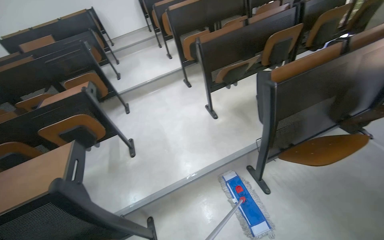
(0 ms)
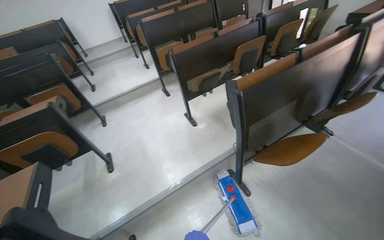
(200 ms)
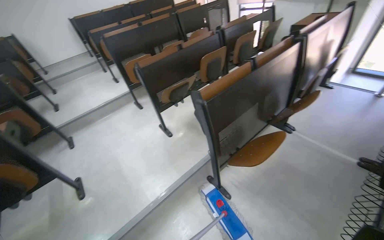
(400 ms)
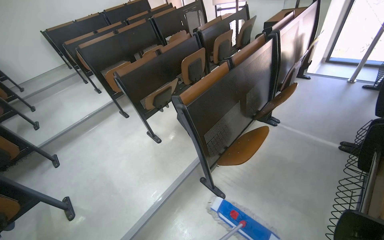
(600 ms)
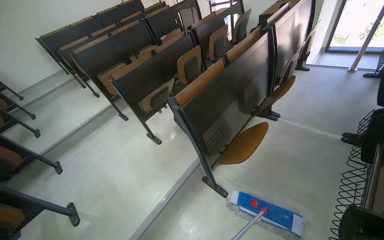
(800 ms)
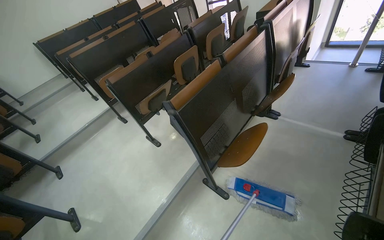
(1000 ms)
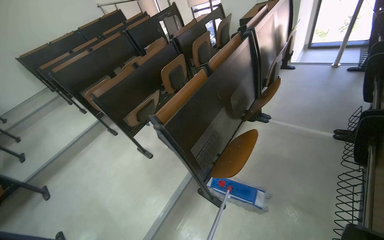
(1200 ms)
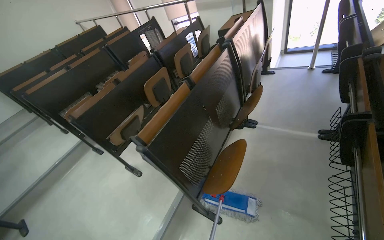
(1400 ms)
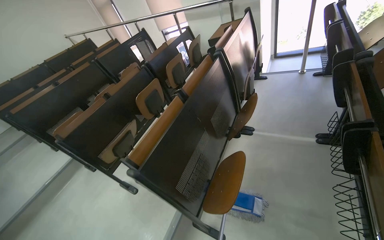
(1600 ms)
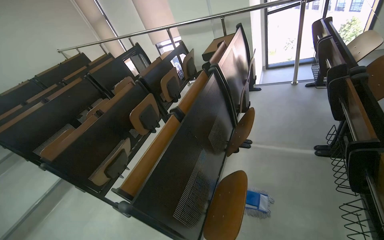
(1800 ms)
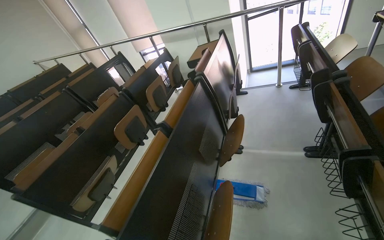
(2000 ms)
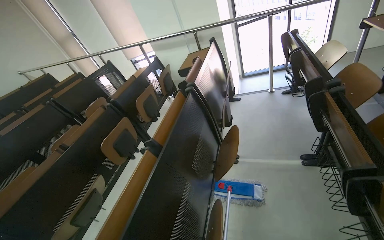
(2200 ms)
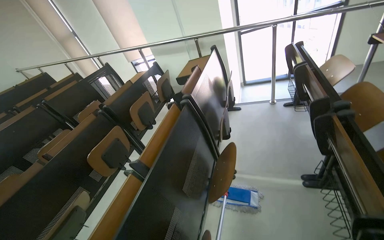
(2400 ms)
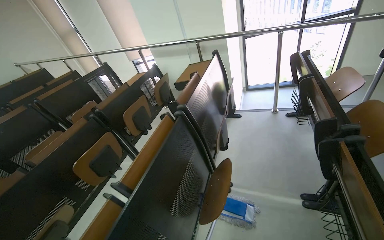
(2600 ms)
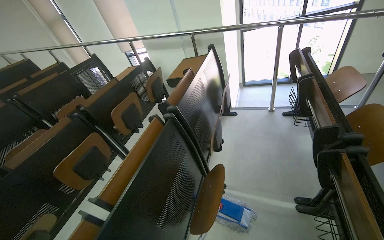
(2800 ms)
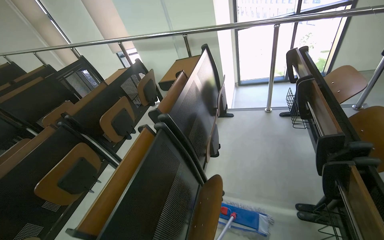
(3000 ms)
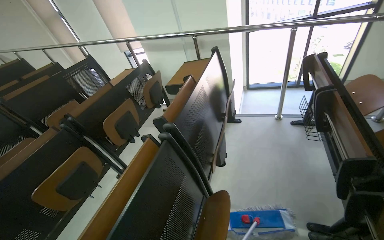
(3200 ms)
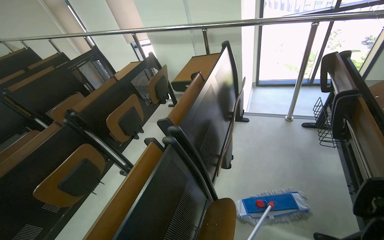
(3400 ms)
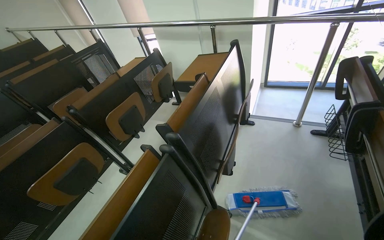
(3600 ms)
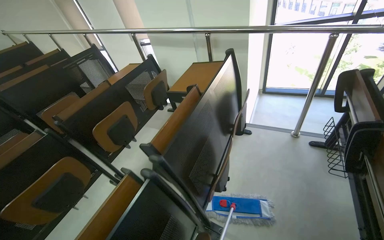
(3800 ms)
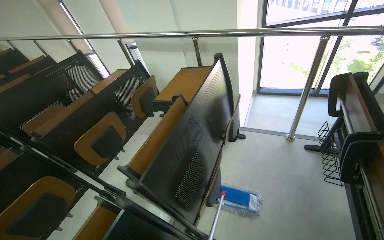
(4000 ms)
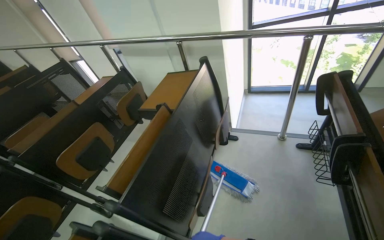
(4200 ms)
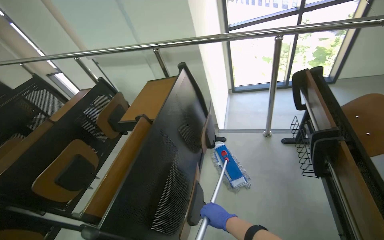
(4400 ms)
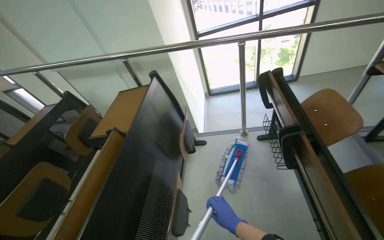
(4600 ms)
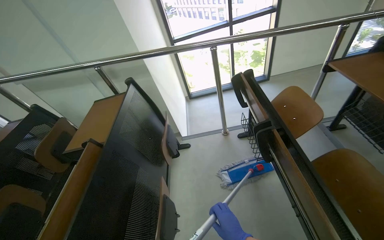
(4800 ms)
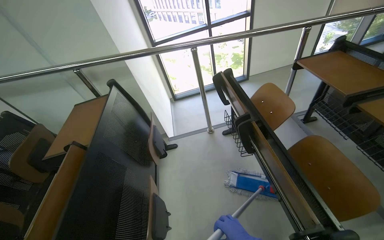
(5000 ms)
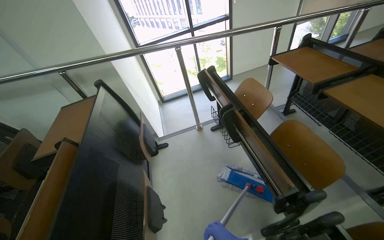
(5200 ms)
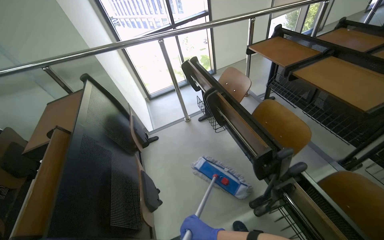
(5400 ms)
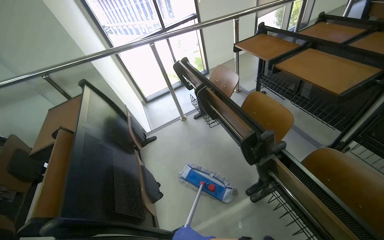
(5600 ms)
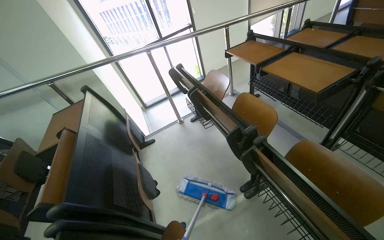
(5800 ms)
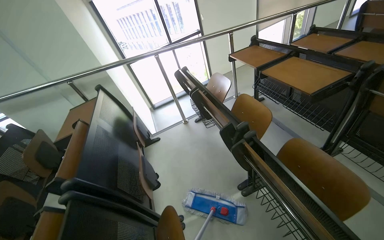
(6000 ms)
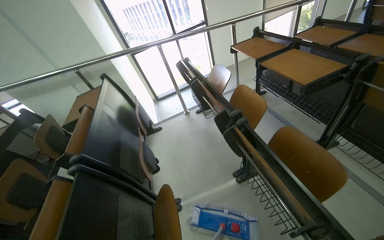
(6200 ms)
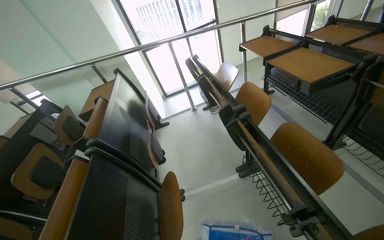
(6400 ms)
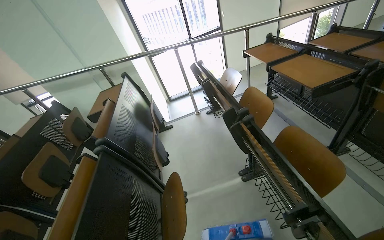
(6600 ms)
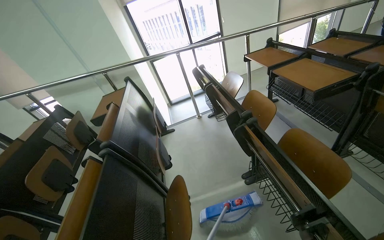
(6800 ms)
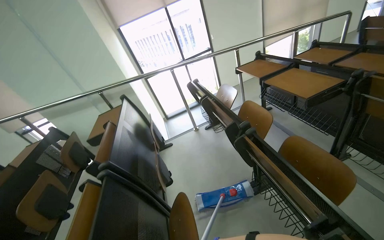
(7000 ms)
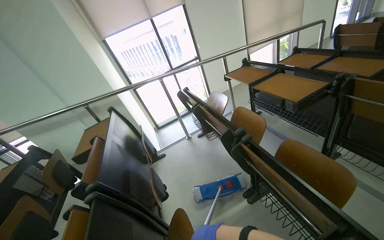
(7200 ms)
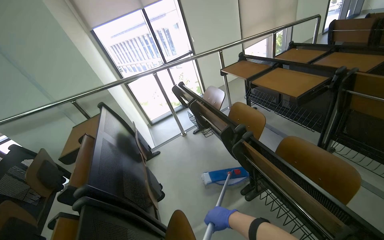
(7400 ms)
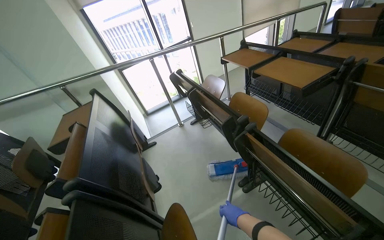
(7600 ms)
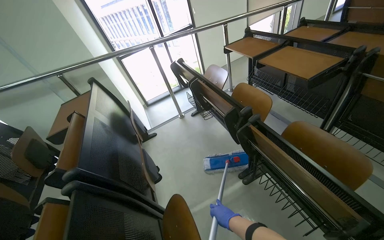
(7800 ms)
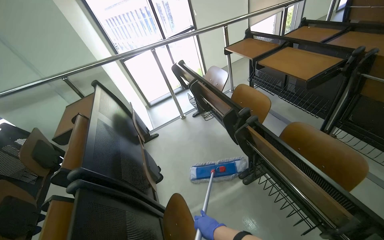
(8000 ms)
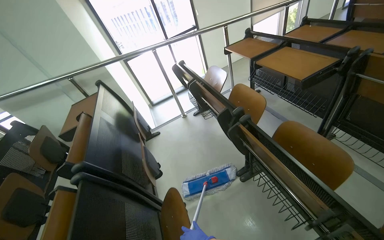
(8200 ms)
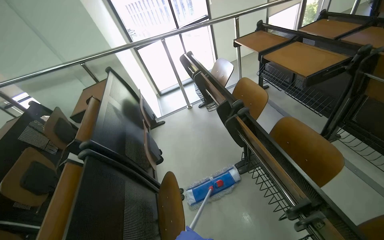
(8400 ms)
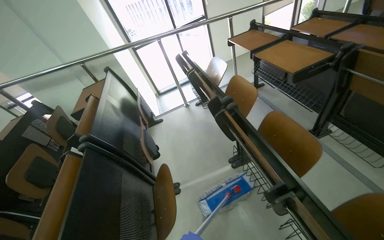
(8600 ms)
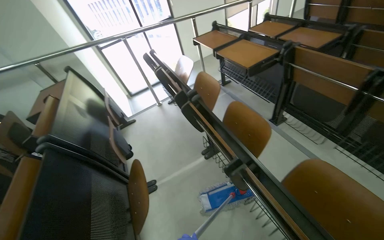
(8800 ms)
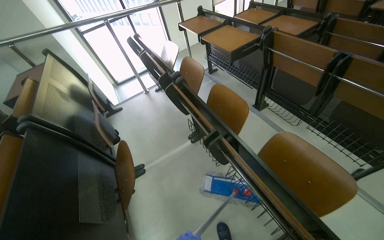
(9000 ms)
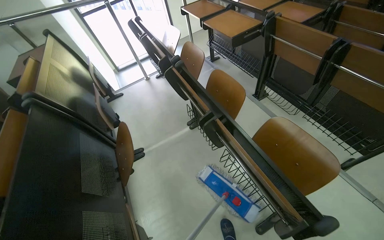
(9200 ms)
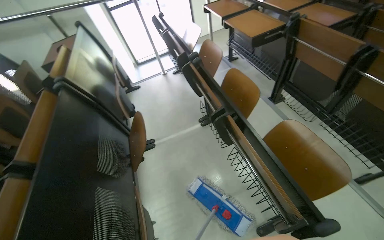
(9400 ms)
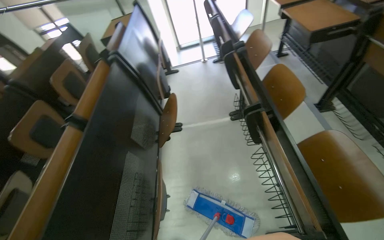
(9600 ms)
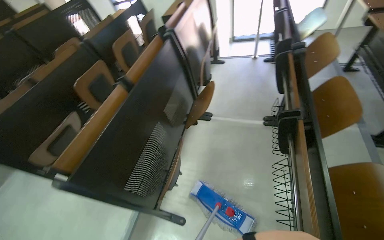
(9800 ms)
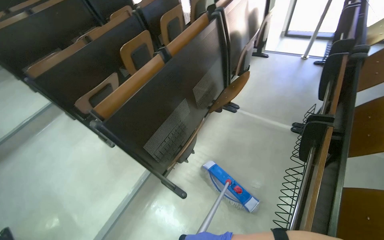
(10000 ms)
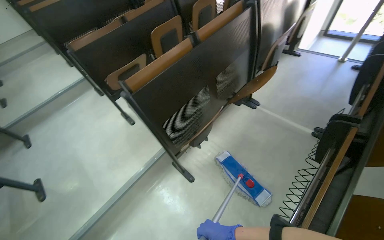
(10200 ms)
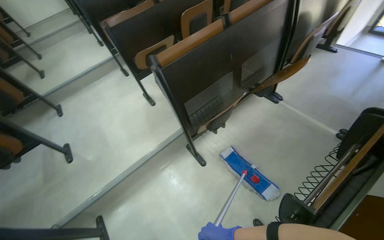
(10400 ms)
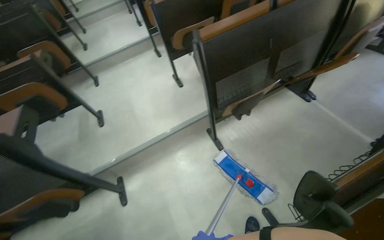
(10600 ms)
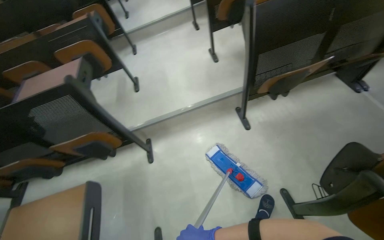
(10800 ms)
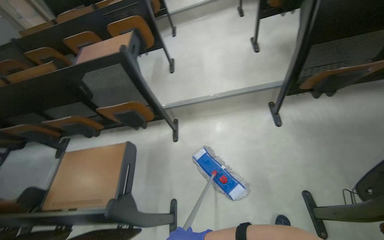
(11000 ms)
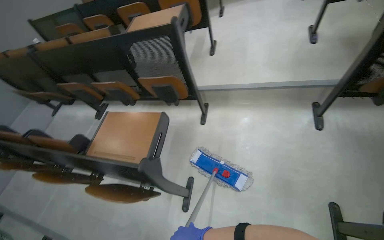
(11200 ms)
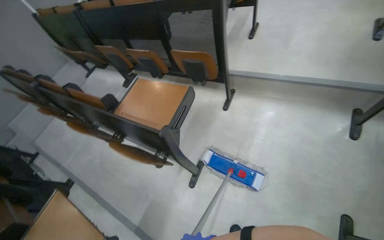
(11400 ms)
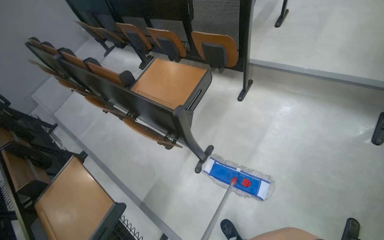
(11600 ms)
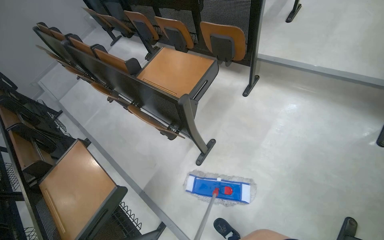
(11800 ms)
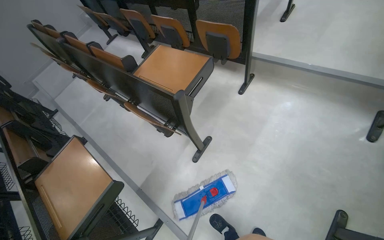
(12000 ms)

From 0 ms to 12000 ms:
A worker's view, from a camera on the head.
Job: mopping floor.
The whole recording: Mopping classroom floor. The worker mops the floor in the classroom with a mop.
From 0 ms to 1600 ms: The head travels about 50 cm. The head turns to the right by approximately 40 degrees. The view tilts about 10 degrees upward.
From 1600 ms to 3000 ms: The camera travels approximately 70 cm.
From 3000 ms to 4400 ms: The head travels about 60 cm.
From 4400 ms to 6000 ms: The head travels roughly 60 cm. The head rotates roughly 35 degrees to the right.
From 7600 ms to 9000 ms: The camera travels some 40 cm.
From 9000 ms to 10400 ms: The camera travels approximately 40 cm. The wearer's head swings about 80 degrees to the left. The wearer looks about 20 degrees further downward.
From 10400 ms to 12000 ms: The camera is carried approximately 60 cm. The head rotates some 70 degrees to the left. The view tips downward by some 25 degrees.

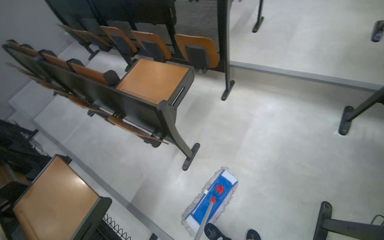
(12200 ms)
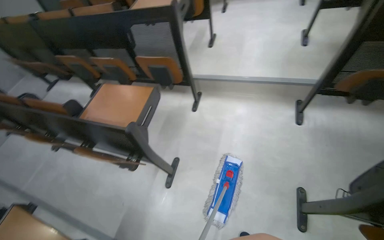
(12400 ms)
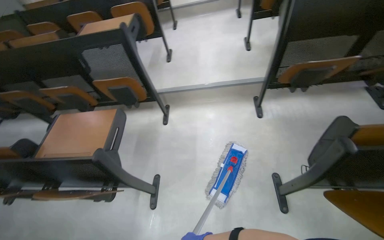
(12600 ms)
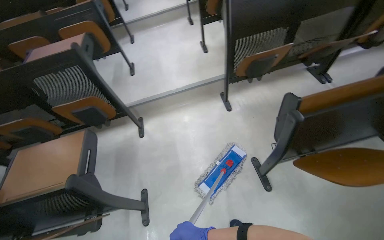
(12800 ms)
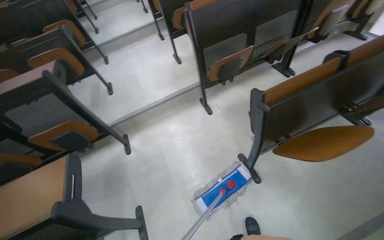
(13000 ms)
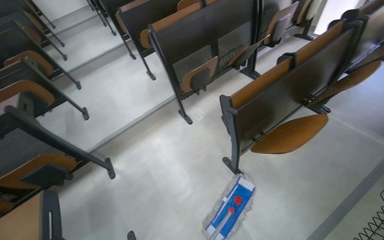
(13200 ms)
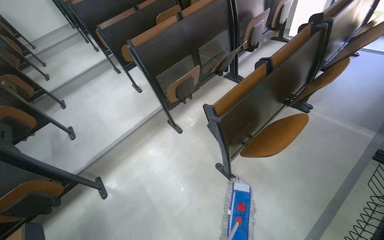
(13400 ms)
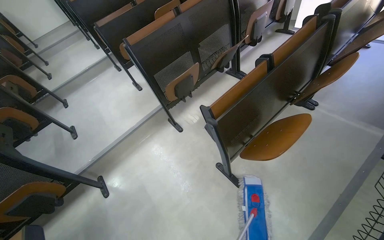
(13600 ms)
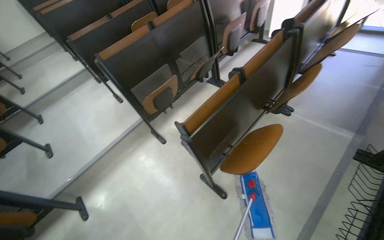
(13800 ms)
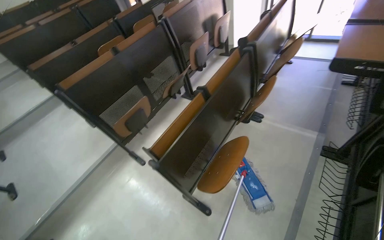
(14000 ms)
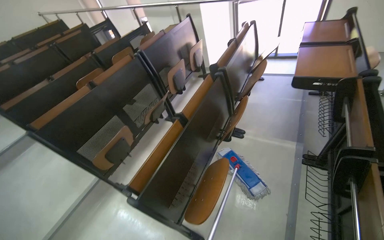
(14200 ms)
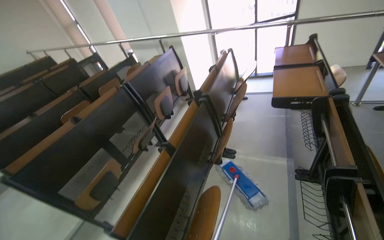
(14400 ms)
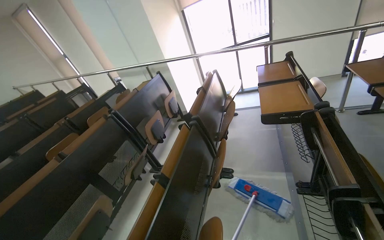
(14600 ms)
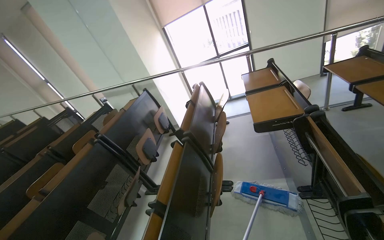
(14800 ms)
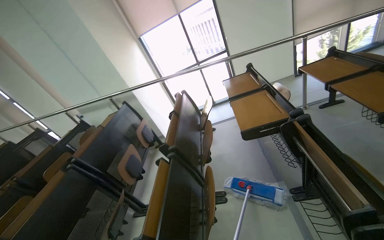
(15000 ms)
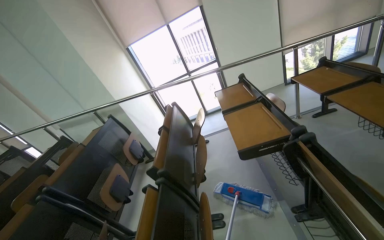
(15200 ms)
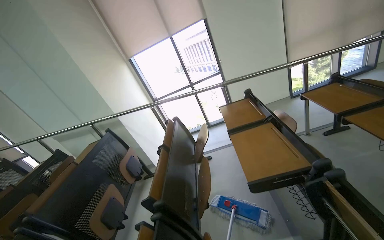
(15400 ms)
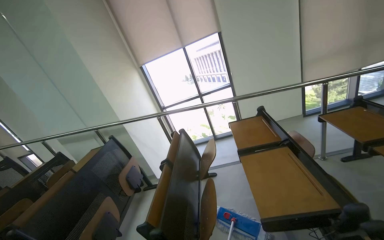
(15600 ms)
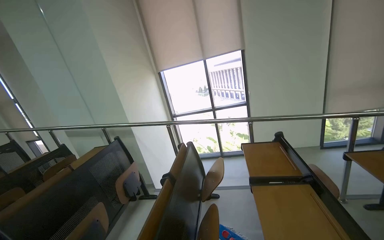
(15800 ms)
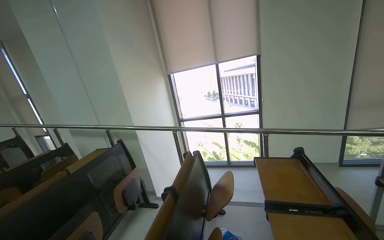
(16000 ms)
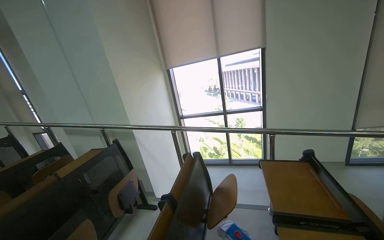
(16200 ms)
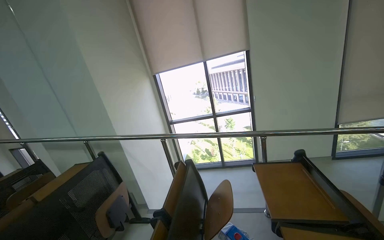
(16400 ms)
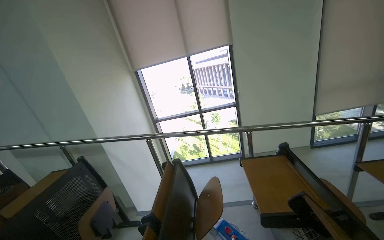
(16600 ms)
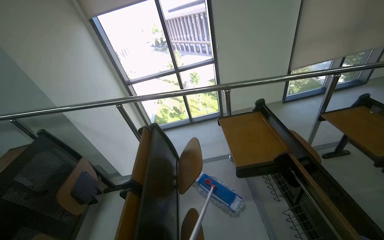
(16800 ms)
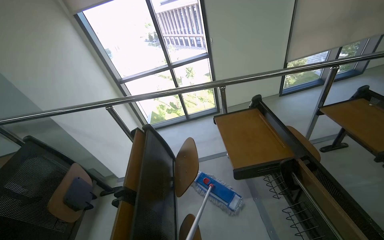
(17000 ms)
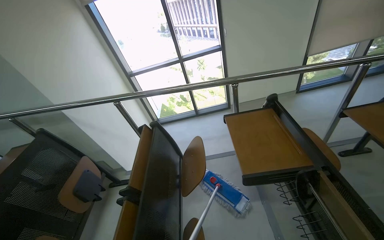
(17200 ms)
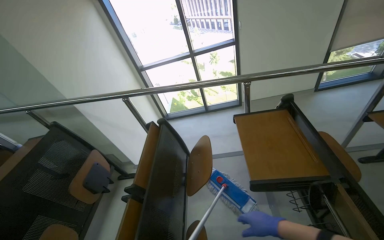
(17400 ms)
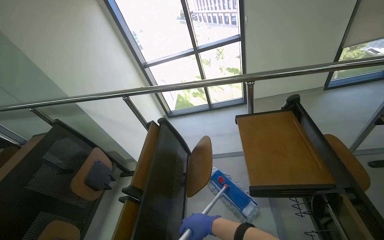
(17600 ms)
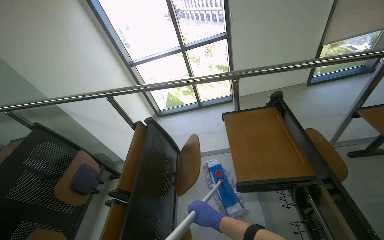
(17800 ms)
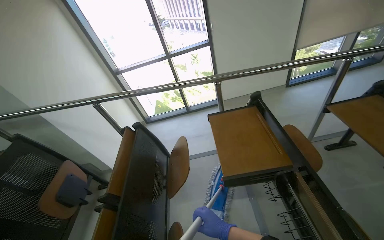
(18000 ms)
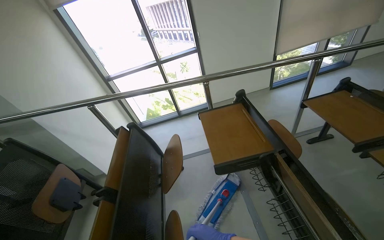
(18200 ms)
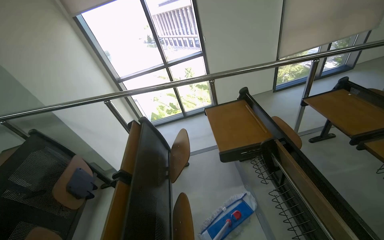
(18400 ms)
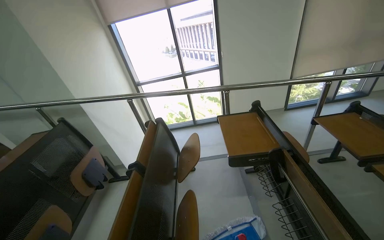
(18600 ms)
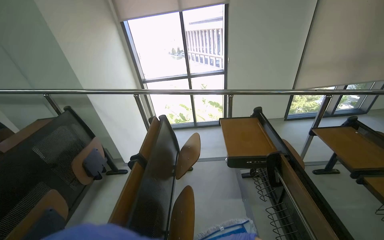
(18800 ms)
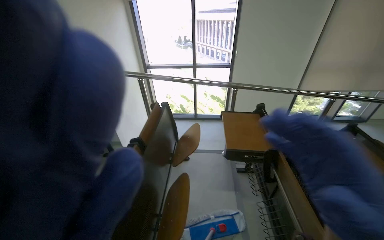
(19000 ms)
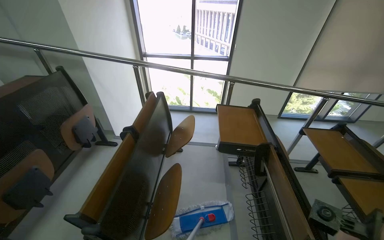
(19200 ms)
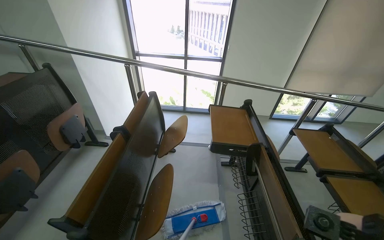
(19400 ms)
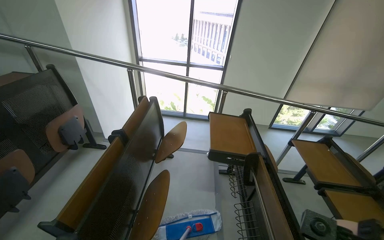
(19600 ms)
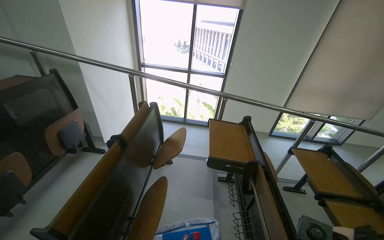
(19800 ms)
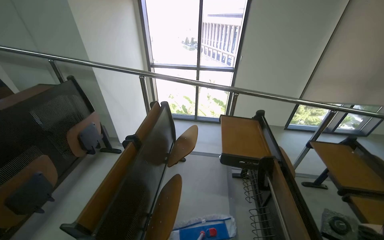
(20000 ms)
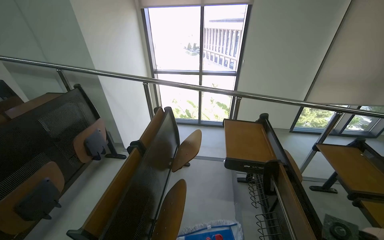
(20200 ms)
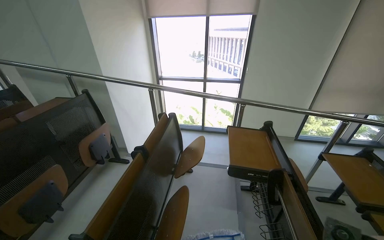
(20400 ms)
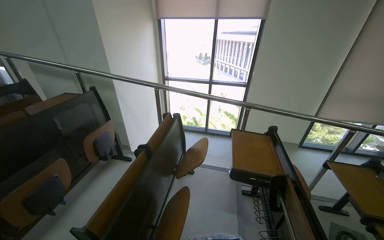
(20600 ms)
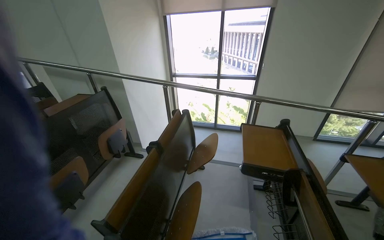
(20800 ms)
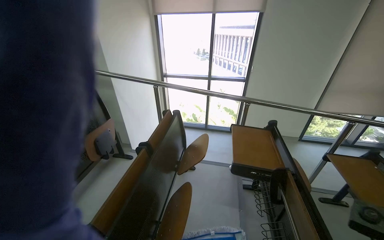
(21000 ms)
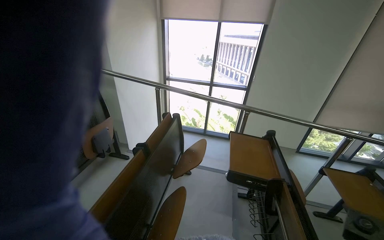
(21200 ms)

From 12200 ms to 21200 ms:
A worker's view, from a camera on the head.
Job: mopping floor.
The whole recording: Mopping classroom floor. The worker mops the floor in the classroom with a mop.
From 12200 ms to 13800 ms: The head travels approximately 50 cm. The head turns to the right by some 75 degrees. The view tips upward by roughly 20 degrees.
From 13800 ms to 15200 ms: The head travels some 70 cm. The wearer looks about 45 degrees further to the right. The view tips upward by approximately 35 degrees.
From 15200 ms to 16600 ms: The wearer moves roughly 70 cm.
From 16600 ms to 18200 ms: The camera pitches downward, by about 20 degrees.
